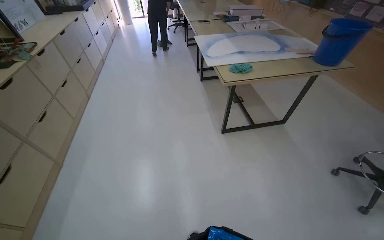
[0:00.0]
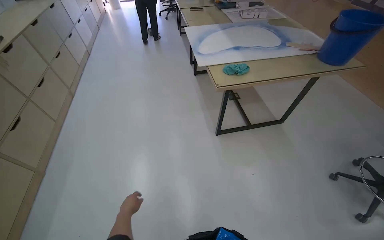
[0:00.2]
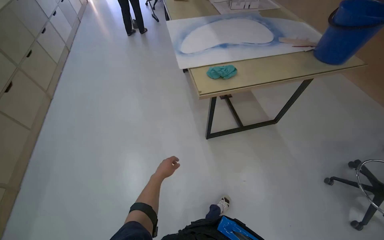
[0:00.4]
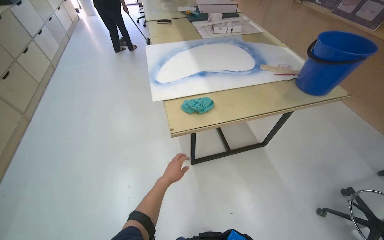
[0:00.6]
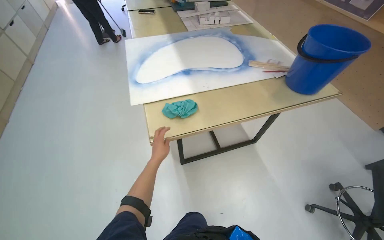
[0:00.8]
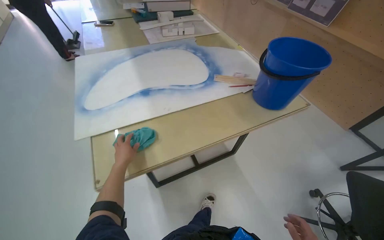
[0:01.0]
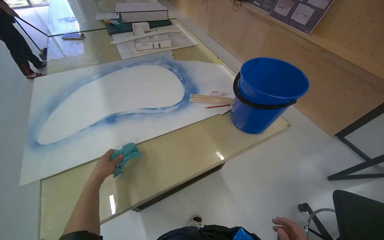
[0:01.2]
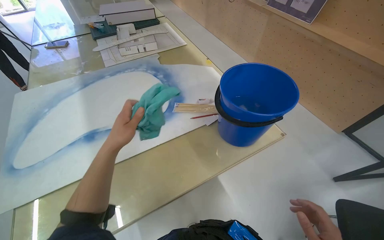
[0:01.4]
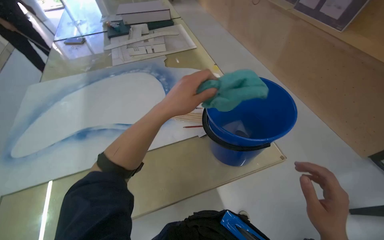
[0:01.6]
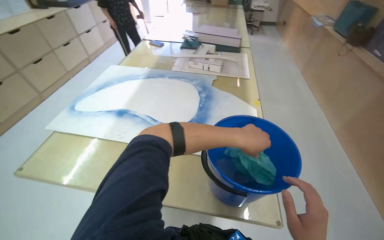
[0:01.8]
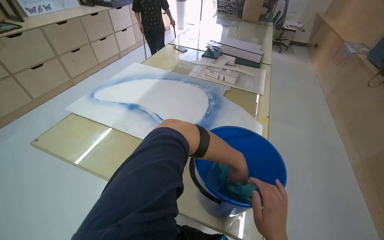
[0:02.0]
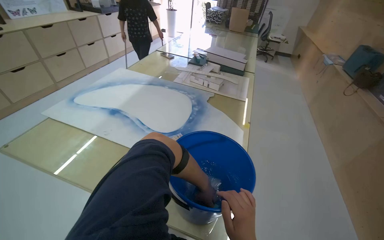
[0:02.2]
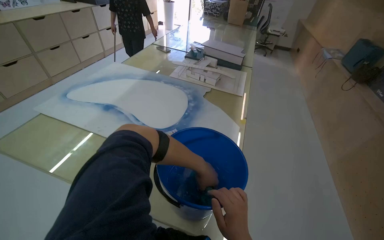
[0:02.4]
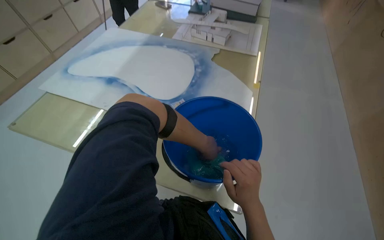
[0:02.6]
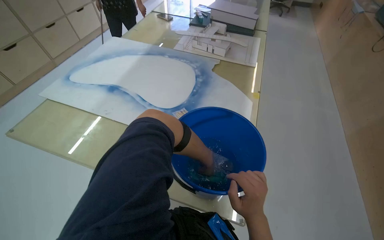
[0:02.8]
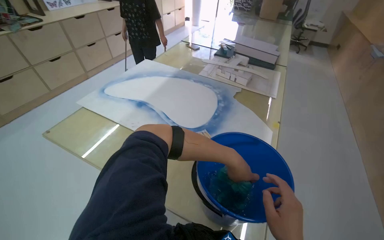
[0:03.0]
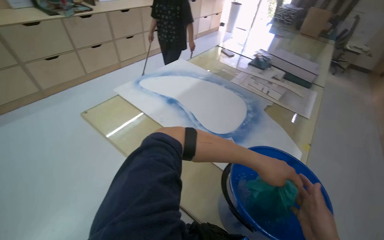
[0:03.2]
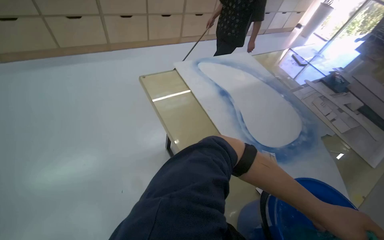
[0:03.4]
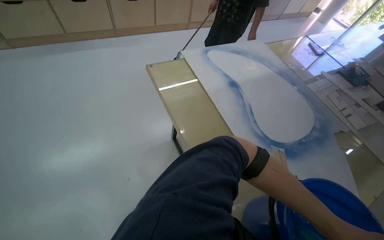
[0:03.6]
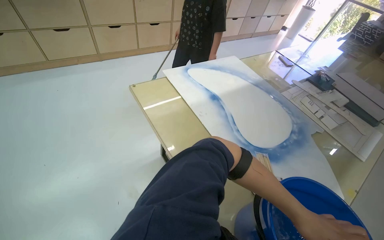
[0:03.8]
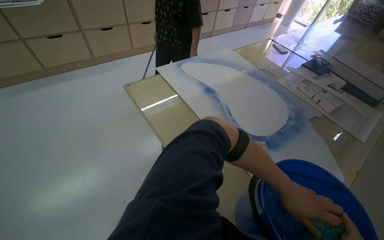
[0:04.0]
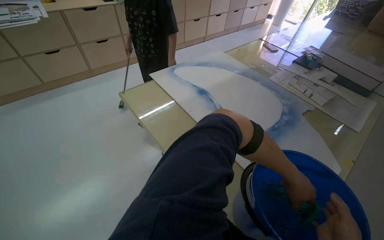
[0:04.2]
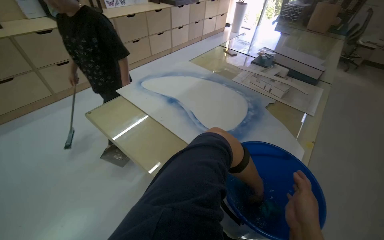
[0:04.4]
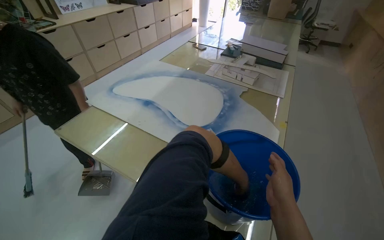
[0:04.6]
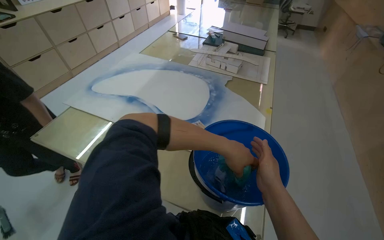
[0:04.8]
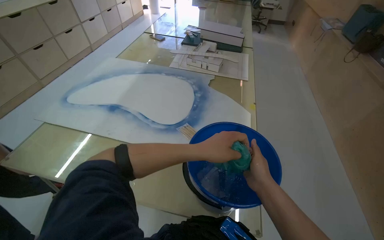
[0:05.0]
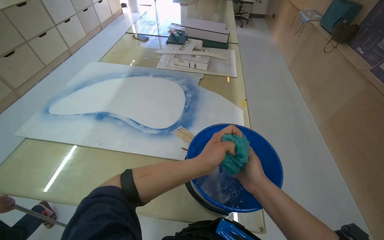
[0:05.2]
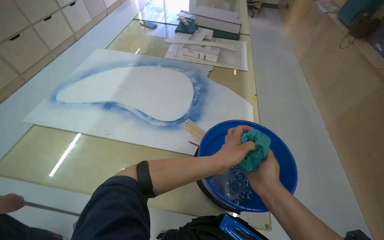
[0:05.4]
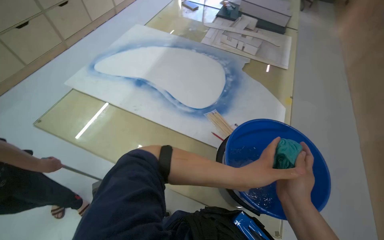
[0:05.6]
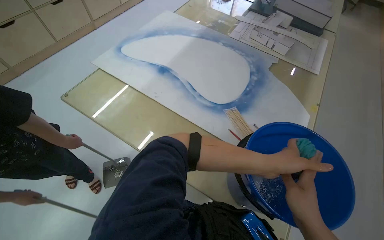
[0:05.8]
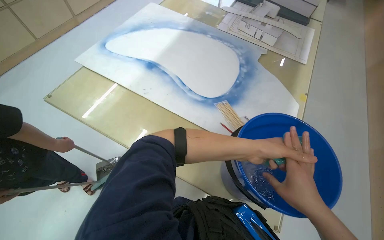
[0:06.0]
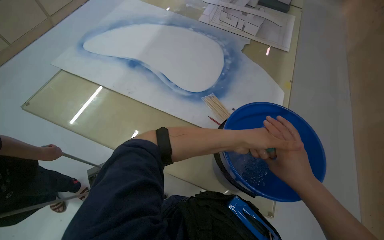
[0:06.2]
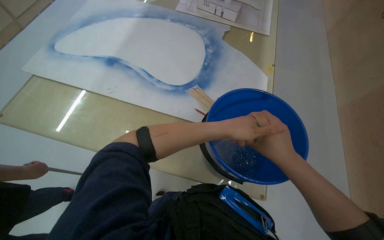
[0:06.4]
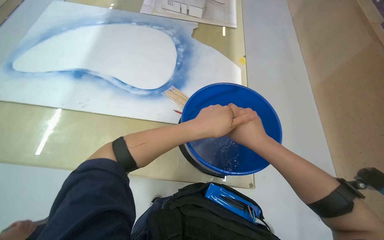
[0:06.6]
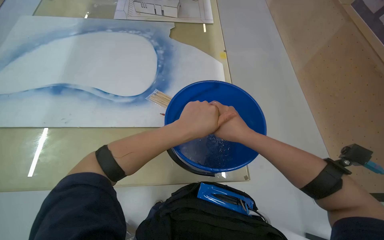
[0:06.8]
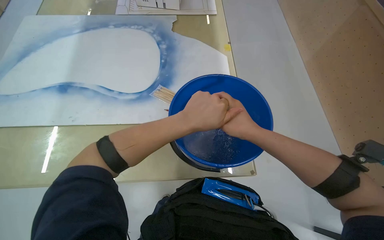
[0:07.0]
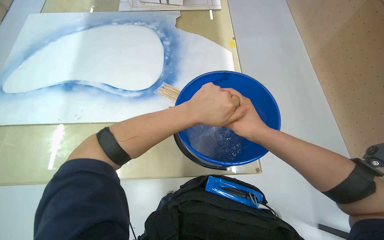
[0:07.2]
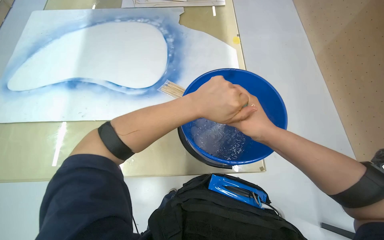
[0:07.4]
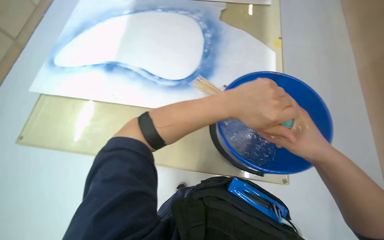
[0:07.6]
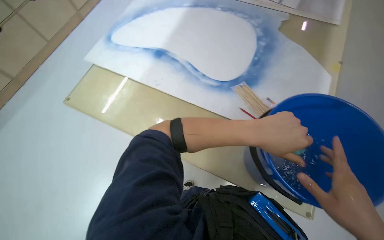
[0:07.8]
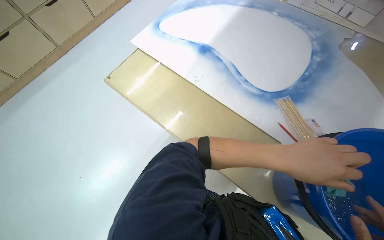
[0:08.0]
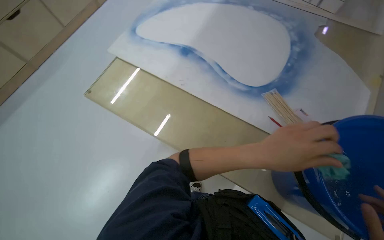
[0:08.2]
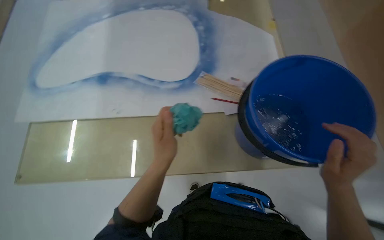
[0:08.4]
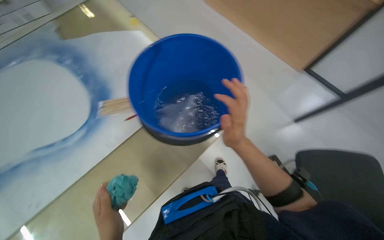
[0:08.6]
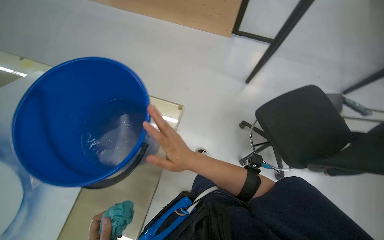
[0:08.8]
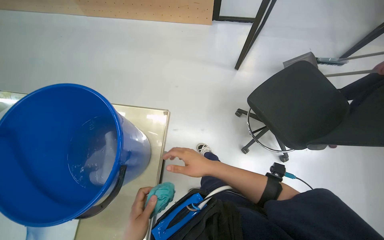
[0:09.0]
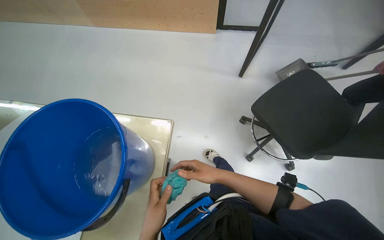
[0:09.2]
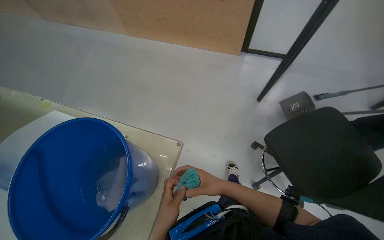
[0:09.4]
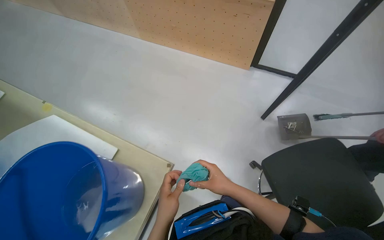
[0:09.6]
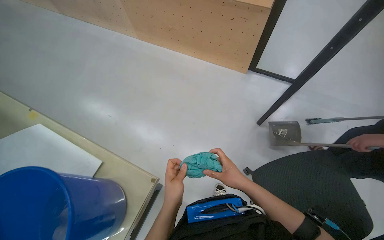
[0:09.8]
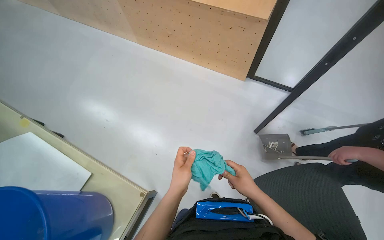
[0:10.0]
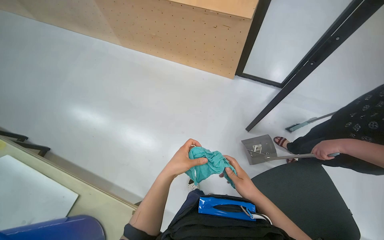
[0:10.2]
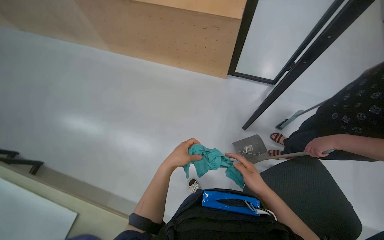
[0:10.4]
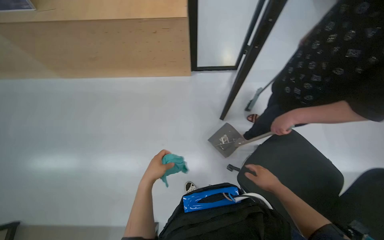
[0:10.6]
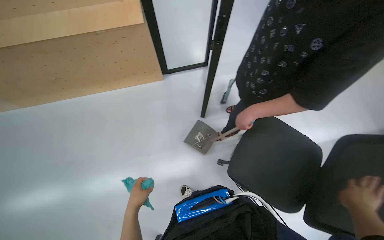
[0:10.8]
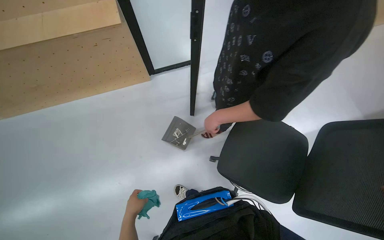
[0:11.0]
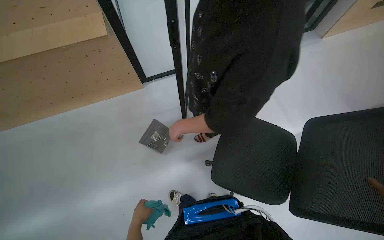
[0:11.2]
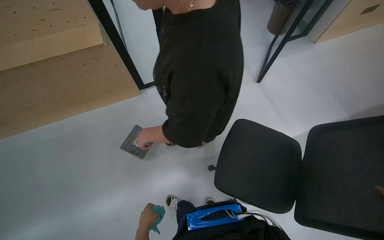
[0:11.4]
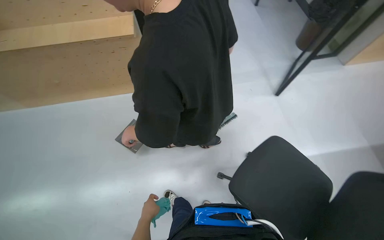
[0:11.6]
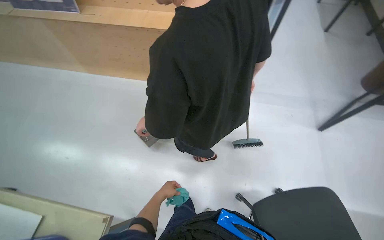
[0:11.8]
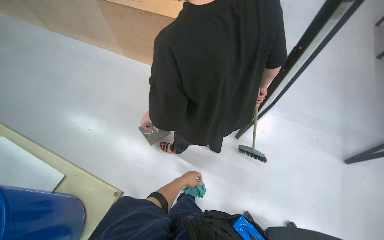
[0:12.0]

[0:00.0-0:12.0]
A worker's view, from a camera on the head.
Job: wiping surfaces.
The whole recording: Wiping Tables. The worker wrings out a cloth and wipes the tables.
0:00.0 to 0:01.6: The camera is carried about 1.5 m.
0:01.6 to 0:03.0: The head turns to the left by approximately 45 degrees.
0:04.4 to 0:06.0: The camera pitches downward, by roughly 15 degrees.
0:07.6 to 0:09.0: The scene rotates counterclockwise by approximately 45 degrees.
0:09.0 to 0:10.4: The right hand goes roughly 15 cm to the right and farther from the camera.

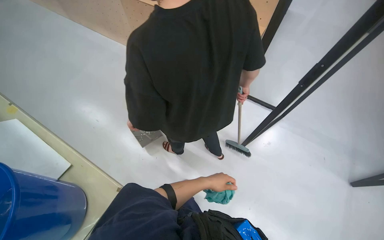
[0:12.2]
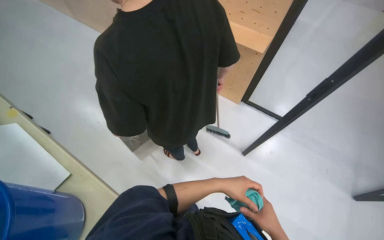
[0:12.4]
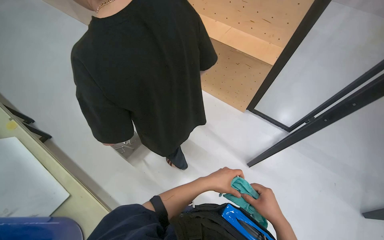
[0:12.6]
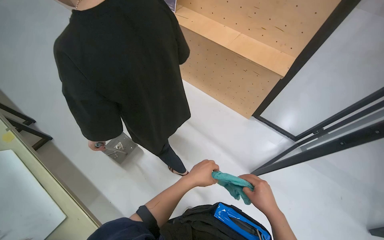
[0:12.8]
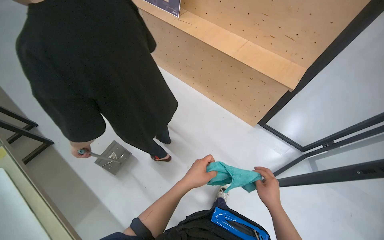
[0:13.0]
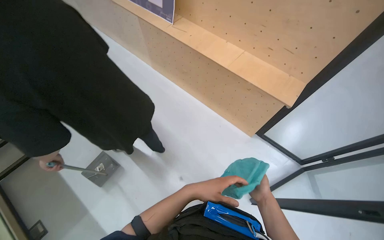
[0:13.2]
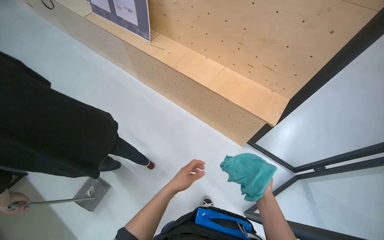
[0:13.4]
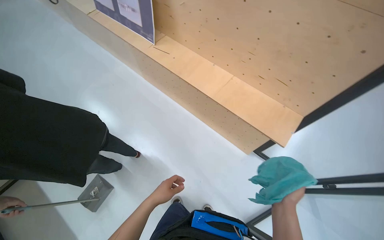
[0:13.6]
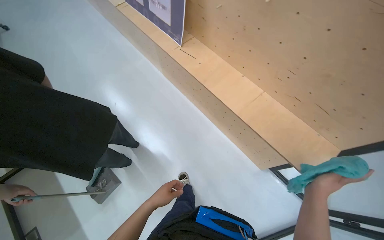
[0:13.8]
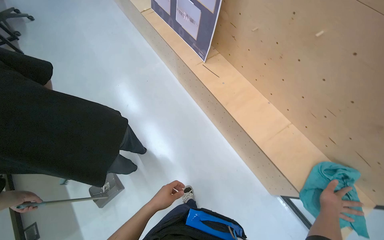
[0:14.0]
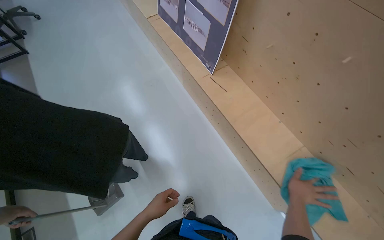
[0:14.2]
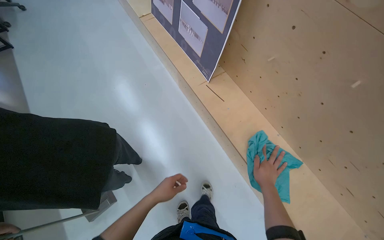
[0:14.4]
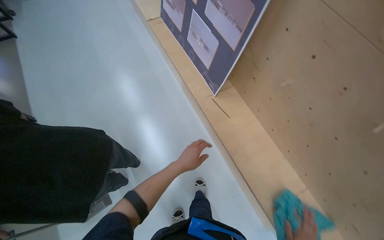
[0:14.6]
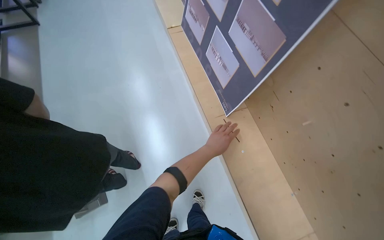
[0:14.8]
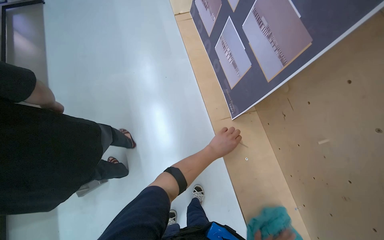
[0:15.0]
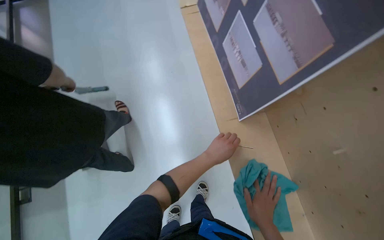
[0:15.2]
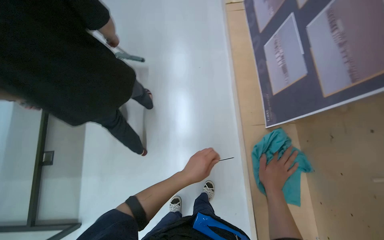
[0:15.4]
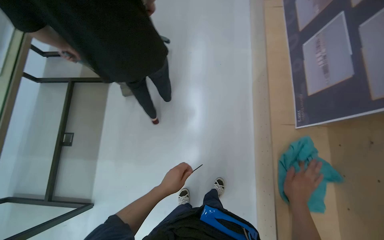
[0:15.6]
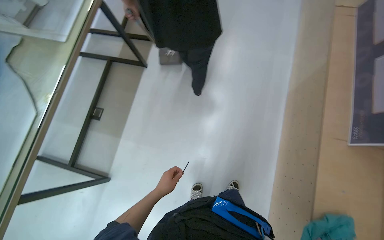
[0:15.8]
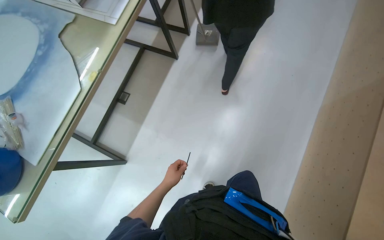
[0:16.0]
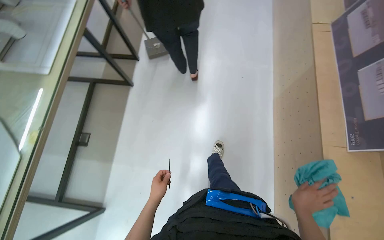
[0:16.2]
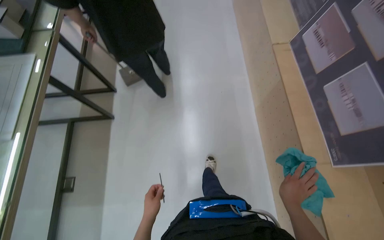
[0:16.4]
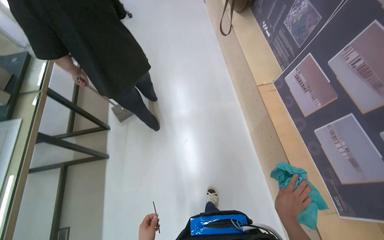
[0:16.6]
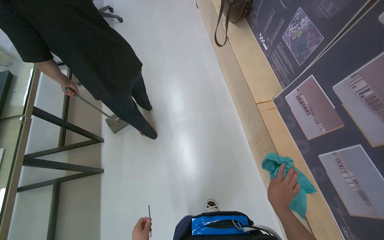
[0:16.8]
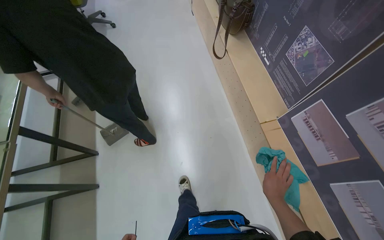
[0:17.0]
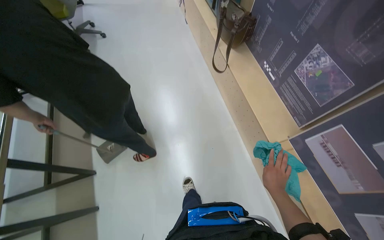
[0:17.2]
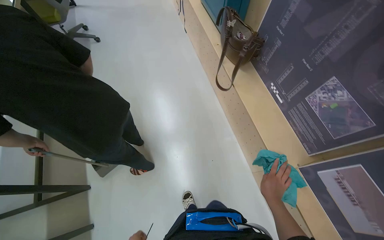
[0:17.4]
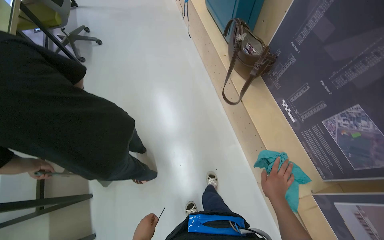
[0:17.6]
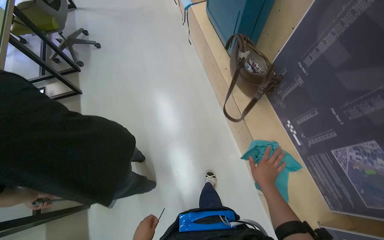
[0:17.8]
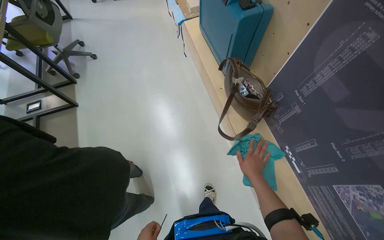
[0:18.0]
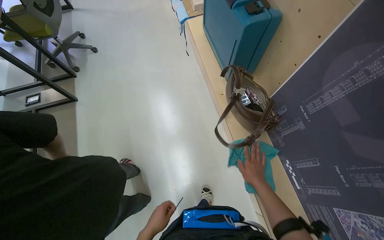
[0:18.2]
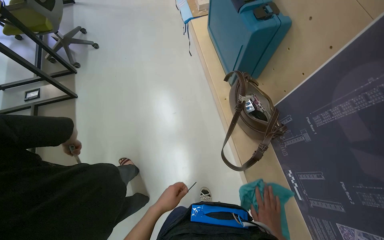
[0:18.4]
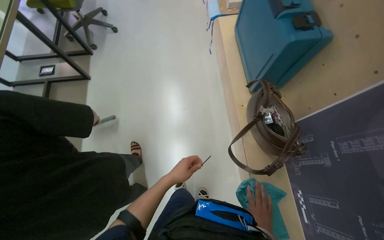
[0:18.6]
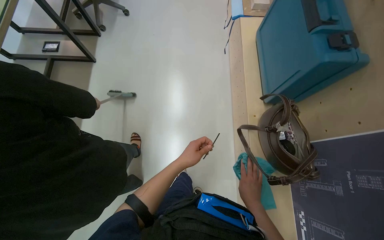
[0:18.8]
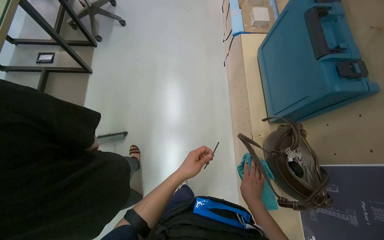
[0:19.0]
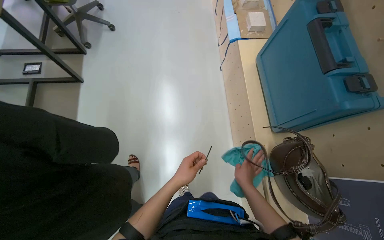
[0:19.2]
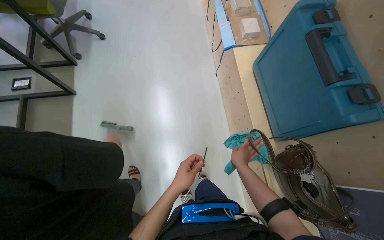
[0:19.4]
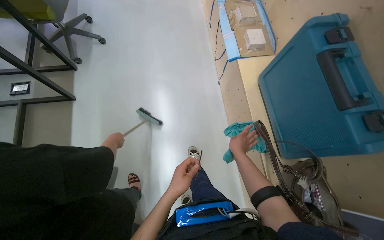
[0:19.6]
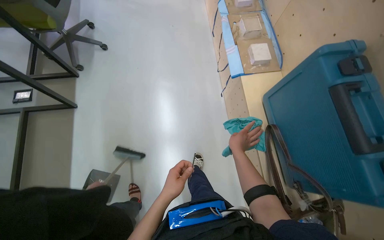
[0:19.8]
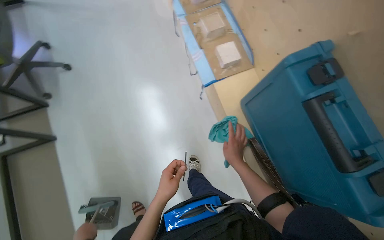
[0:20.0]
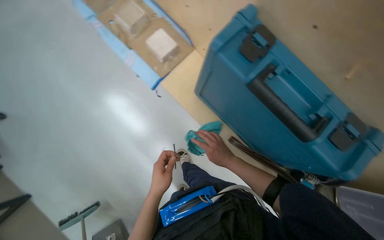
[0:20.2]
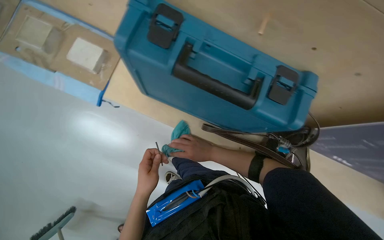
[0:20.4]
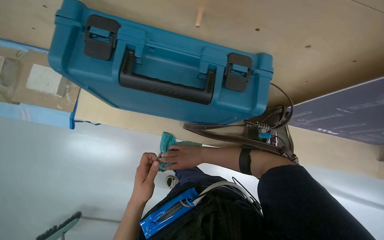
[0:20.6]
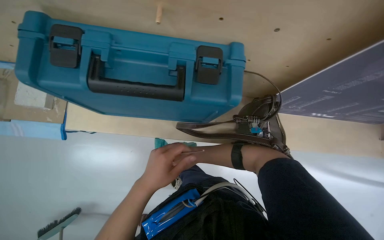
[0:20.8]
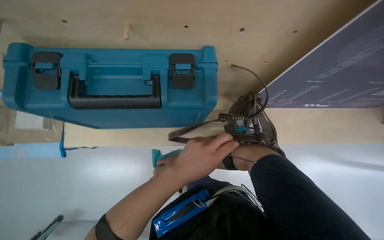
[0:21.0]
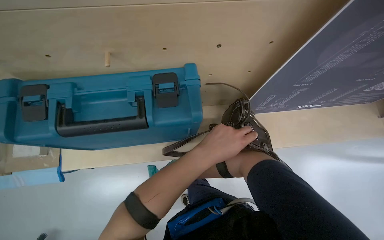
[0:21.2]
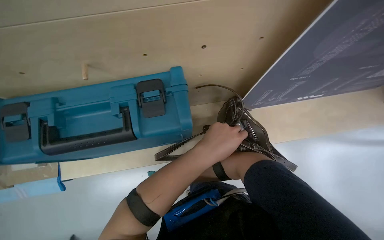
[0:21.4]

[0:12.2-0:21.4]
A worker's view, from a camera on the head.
Job: wiping surfaces.
The whole recording: Wiping Tables. The worker wrings out a cloth and wipes the tables.
0:12.2 to 0:13.8: The camera travels approximately 70 cm.
0:13.8 to 0:15.2: The wearer moves roughly 60 cm.
0:16.8 to 0:18.4: The camera travels roughly 80 cm.
0:18.4 to 0:19.8: The wearer moves some 50 cm.
0:19.8 to 0:21.4: The view tilts some 15 degrees downward. Everything in view rotates about 90 degrees counterclockwise.
